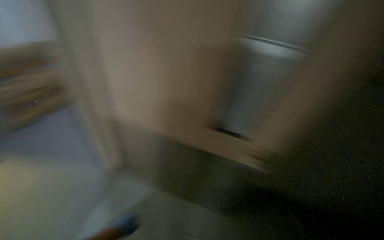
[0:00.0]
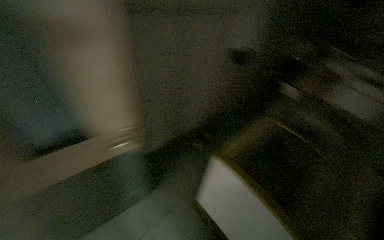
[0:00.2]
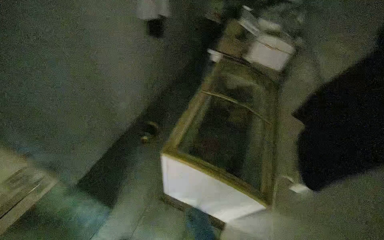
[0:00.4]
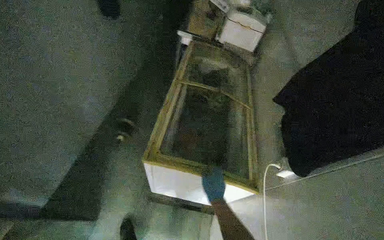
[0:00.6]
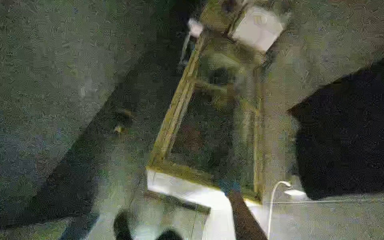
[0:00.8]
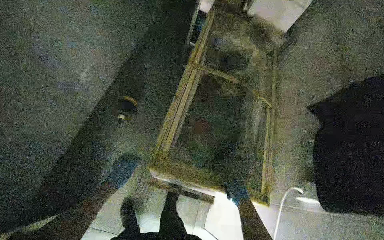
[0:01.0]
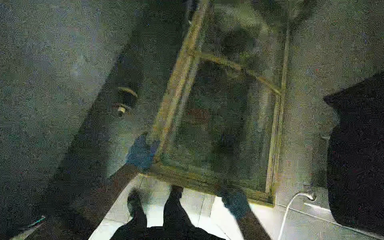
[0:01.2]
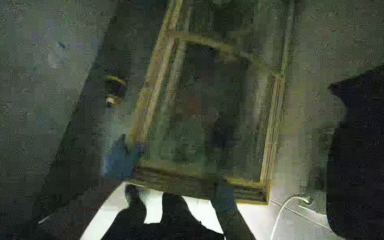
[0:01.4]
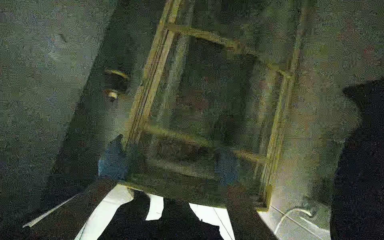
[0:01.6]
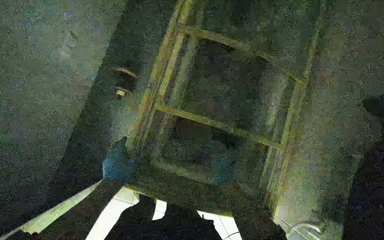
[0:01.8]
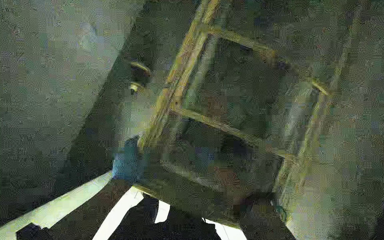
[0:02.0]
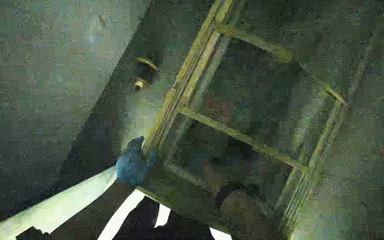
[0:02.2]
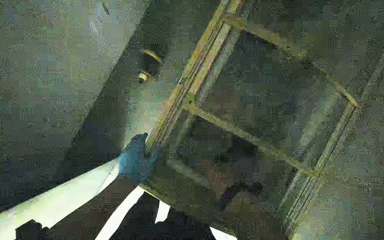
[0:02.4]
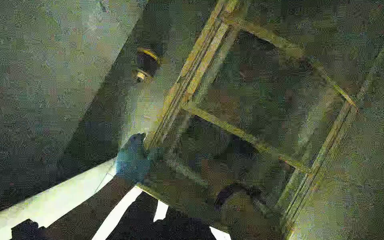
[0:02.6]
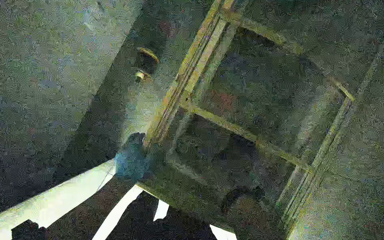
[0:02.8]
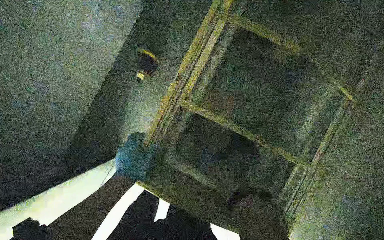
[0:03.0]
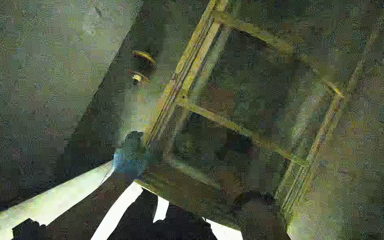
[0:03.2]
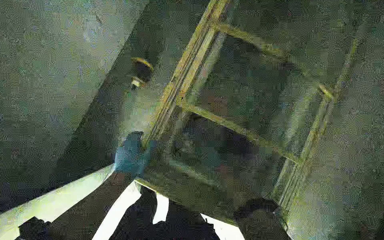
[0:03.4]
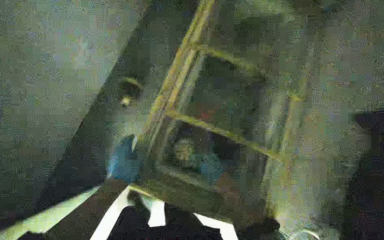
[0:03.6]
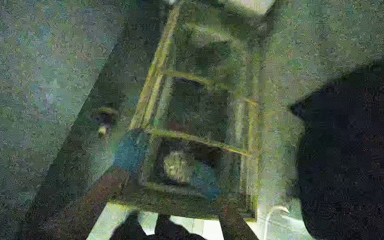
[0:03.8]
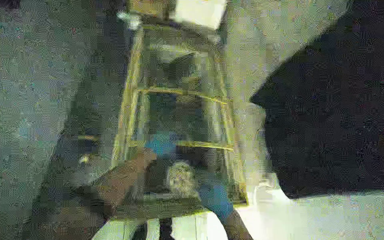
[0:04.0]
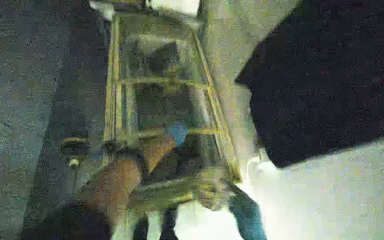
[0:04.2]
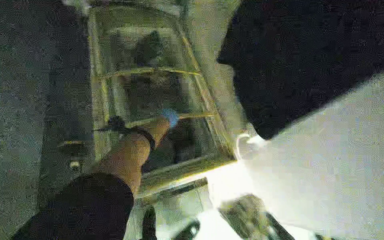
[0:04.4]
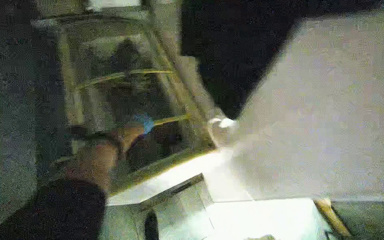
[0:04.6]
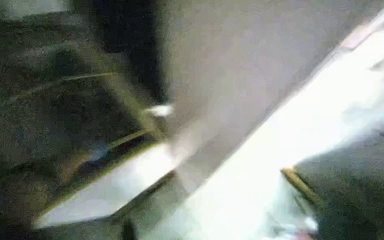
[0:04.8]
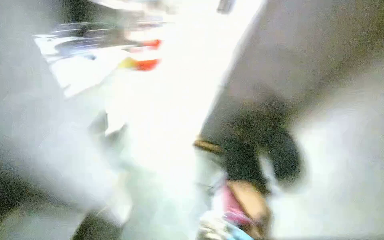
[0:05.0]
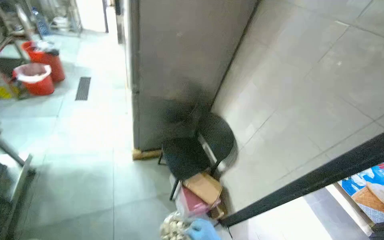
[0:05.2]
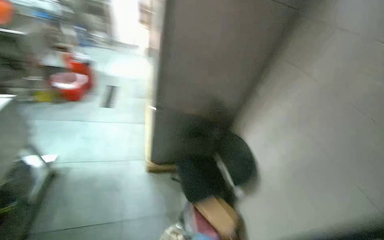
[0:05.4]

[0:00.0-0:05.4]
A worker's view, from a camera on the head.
Job: preparing food.
The whole recording: Emptying dirty water and adding fresh water to stove. The worker empties the dirty water from the dish into the sink, then takes fresh water and adds it to the gas stove.
0:00.0 to 0:01.4: The head travels about 60 cm. The wearer looks roughly 25 degrees further to the right. The camera pitches downward, by some 35 degrees.
0:01.4 to 0:02.8: The right hand swings nearer and farther, roughly 25 cm each way, with 2 reversals.
0:02.8 to 0:04.0: The wearer looks approximately 20 degrees further to the right. The camera pitches upward, by about 15 degrees. The left hand shifts roughly 20 cm farther from the camera. The right hand goes approximately 35 cm nearer to the camera.
0:04.0 to 0:05.4: The scene rotates counterclockwise by roughly 25 degrees.

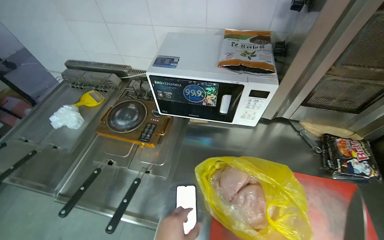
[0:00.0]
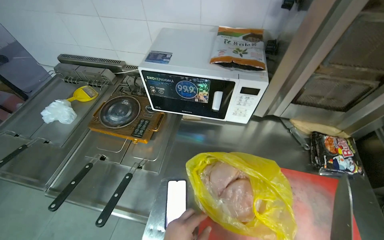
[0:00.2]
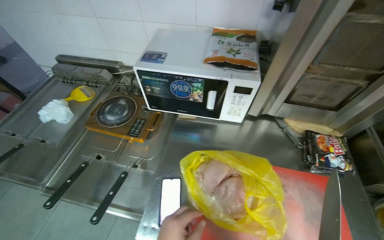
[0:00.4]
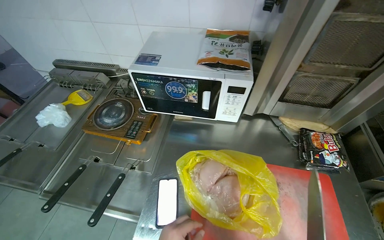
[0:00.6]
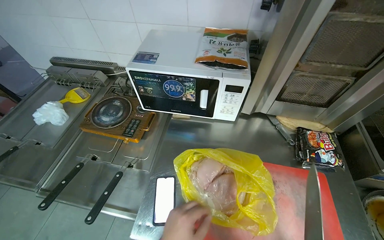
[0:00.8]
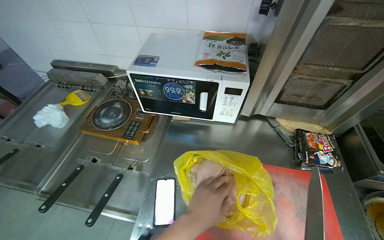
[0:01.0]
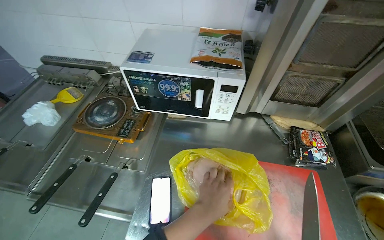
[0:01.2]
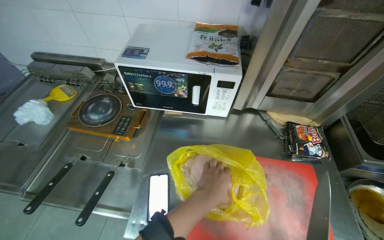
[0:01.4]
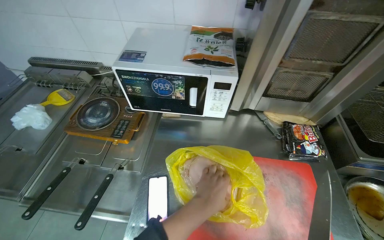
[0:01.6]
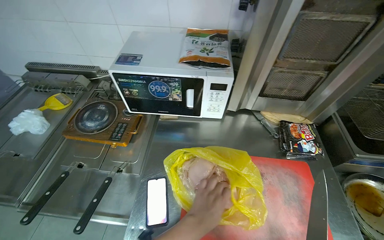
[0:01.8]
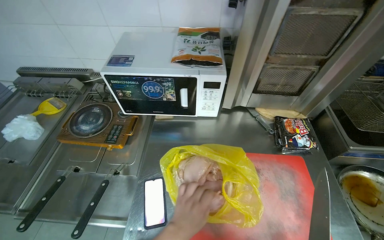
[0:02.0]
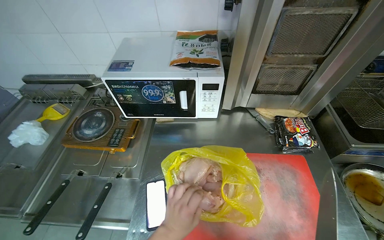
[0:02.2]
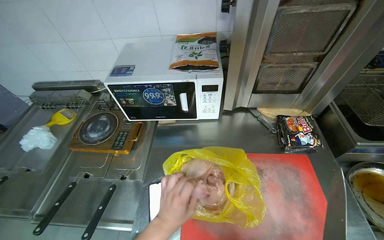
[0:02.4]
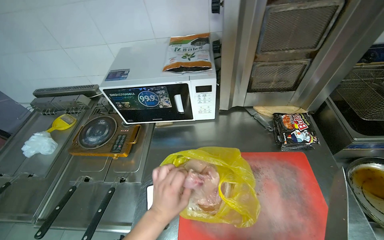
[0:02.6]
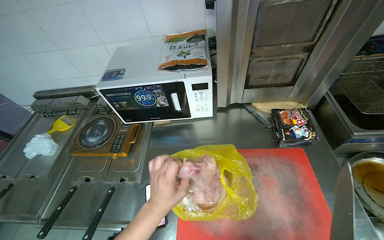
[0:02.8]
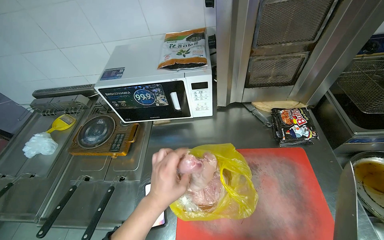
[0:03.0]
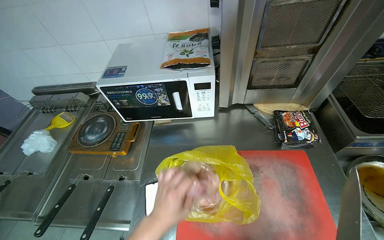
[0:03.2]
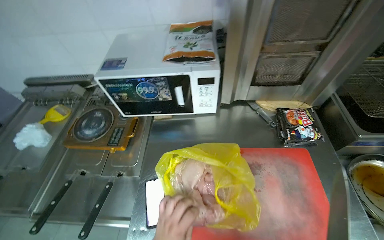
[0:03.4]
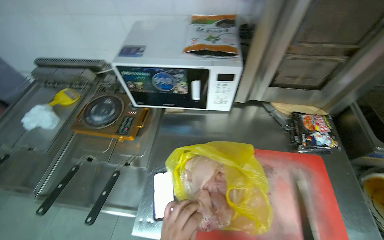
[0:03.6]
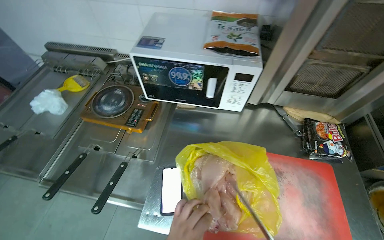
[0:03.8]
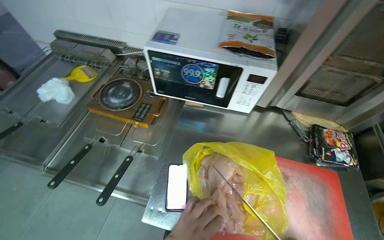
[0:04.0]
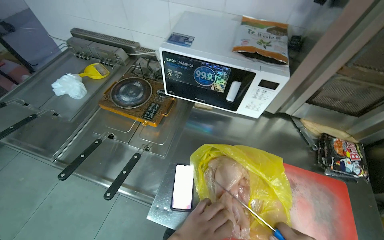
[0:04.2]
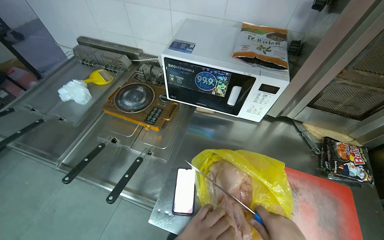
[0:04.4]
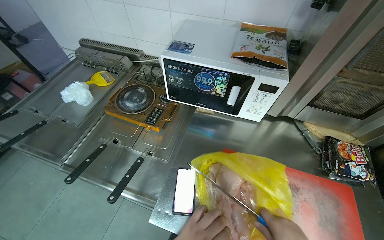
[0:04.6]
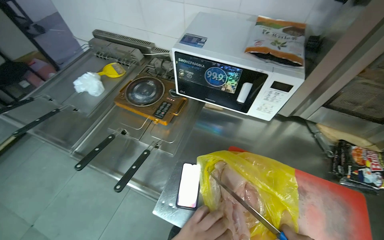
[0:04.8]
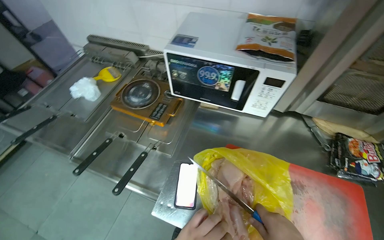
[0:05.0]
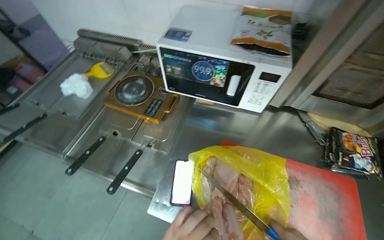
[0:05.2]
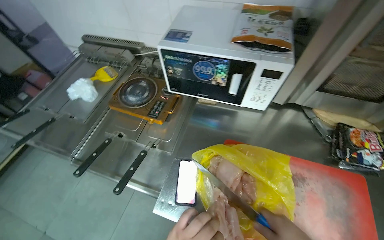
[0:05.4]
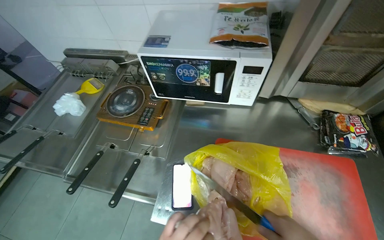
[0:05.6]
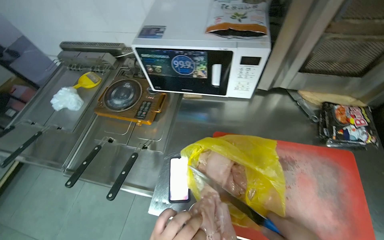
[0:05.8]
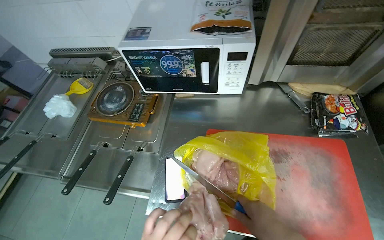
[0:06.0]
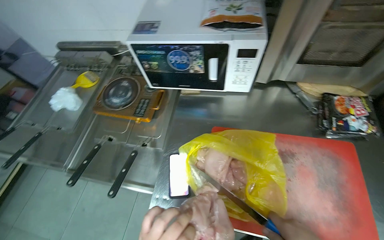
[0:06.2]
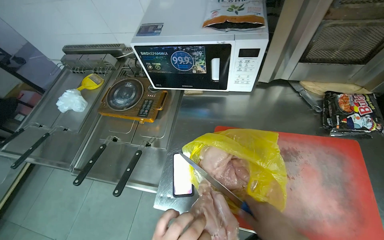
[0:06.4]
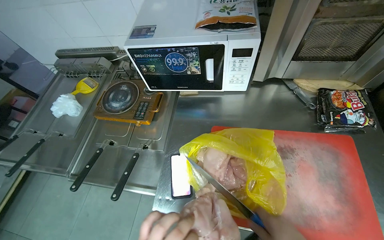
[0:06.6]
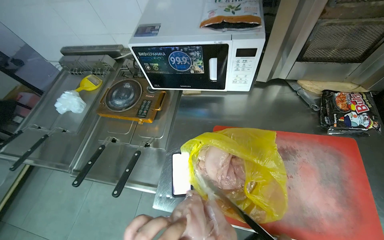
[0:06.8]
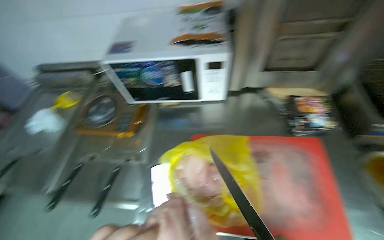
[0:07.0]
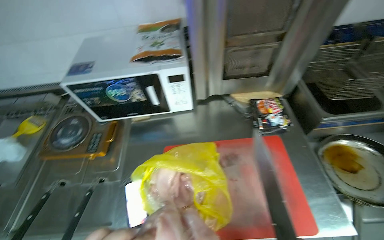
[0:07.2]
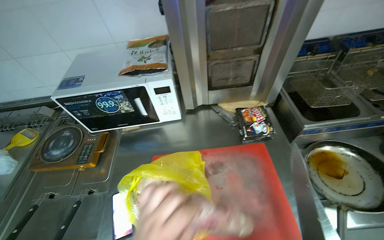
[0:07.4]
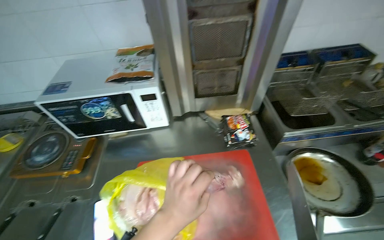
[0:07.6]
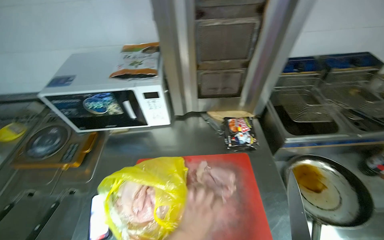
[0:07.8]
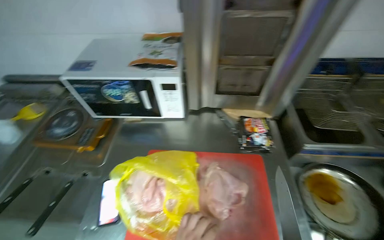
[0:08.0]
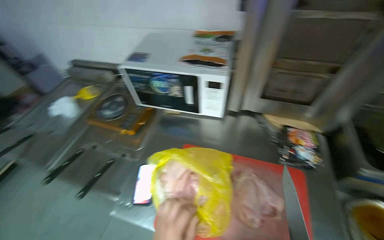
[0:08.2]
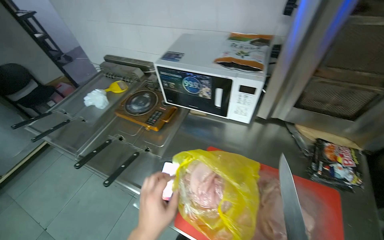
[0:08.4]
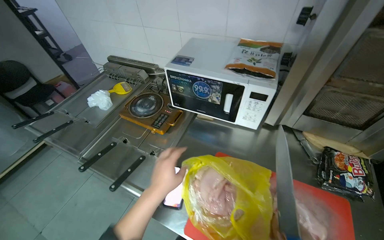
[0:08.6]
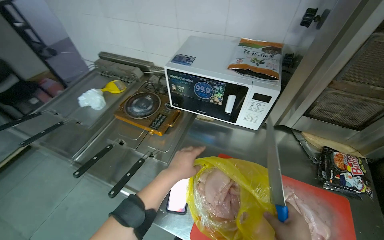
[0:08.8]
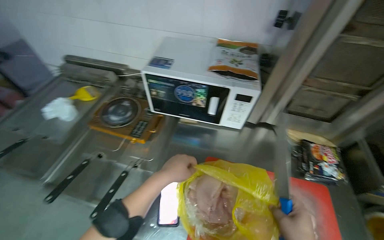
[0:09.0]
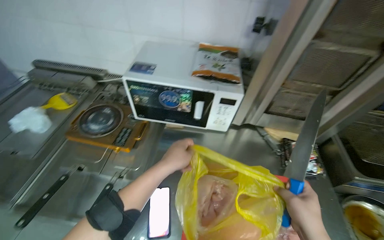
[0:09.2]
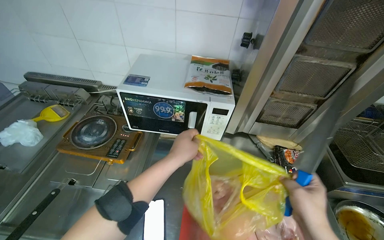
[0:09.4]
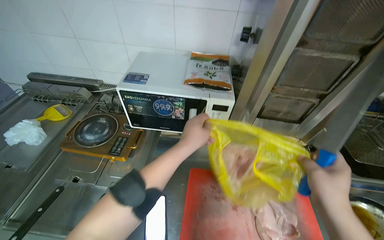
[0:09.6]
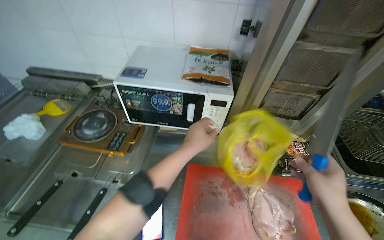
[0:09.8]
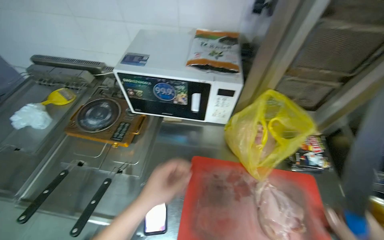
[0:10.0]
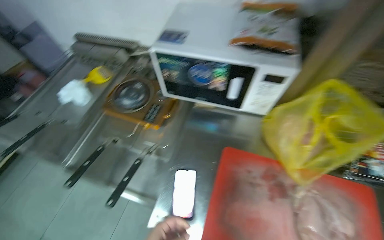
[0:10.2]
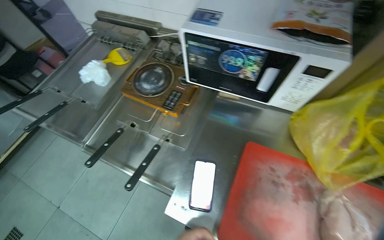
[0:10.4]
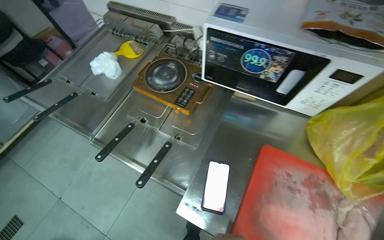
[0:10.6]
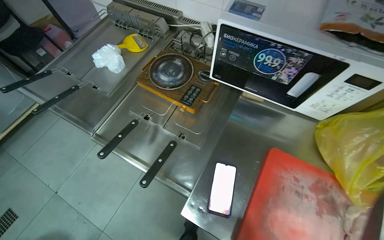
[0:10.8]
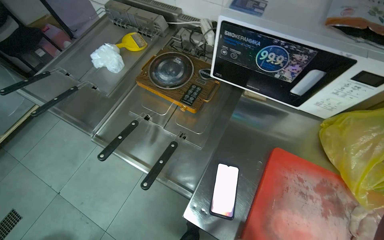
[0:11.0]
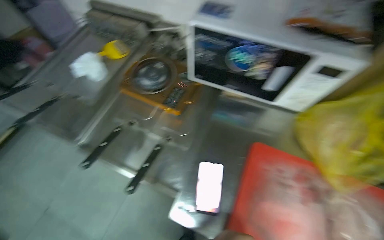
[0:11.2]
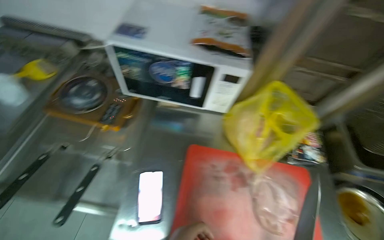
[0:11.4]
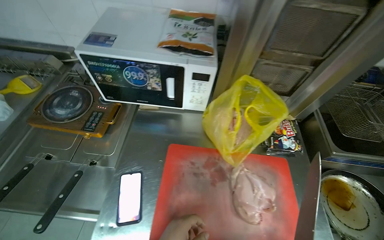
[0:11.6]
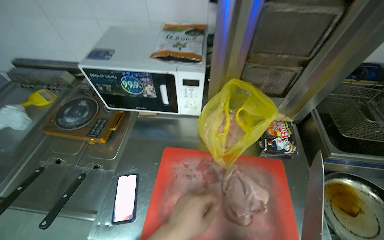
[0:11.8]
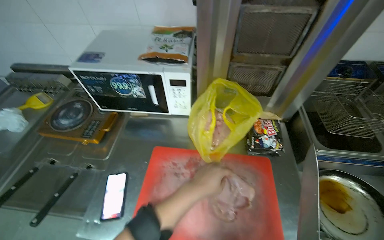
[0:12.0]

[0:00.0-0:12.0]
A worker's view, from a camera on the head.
Job: preparing food.
The whole recording: Cutting chicken on cutting board. The worker removes chicken from a bag and cuts it into pieces on a red cutting board.
0:01.6 to 0:03.0: The left hand travels down the picture and back again, approximately 10 cm each way.
0:06.0 to 0:07.6: The wearer looks approximately 15 degrees further upward.
0:09.0 to 0:10.4: The view tips downward by roughly 15 degrees.
0:10.4 to 0:12.0: The wearer's head swings roughly 20 degrees to the right.

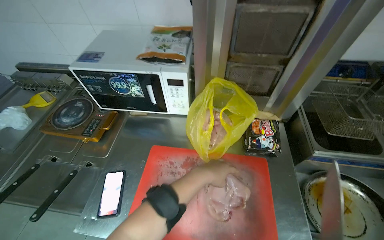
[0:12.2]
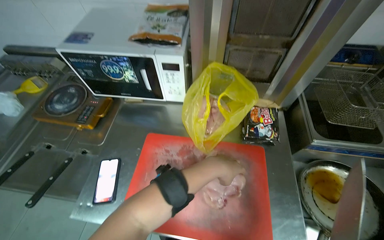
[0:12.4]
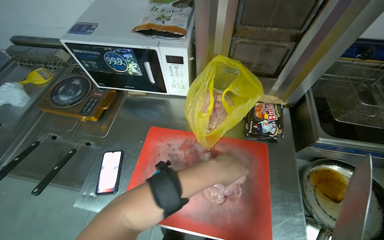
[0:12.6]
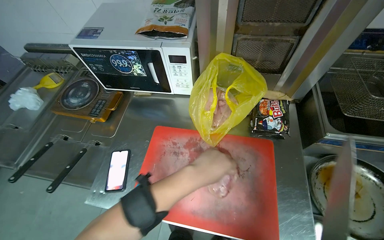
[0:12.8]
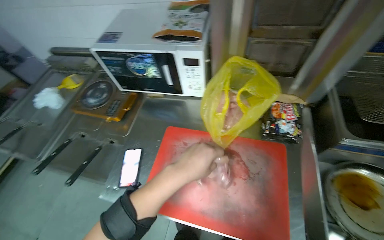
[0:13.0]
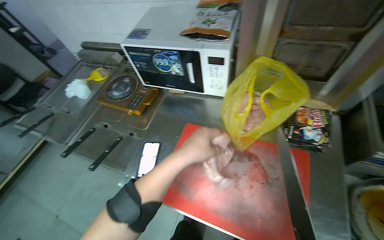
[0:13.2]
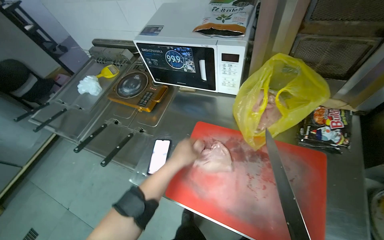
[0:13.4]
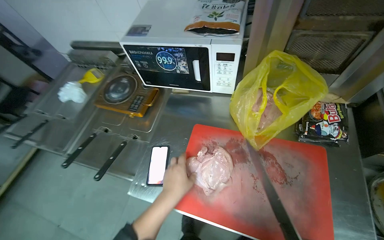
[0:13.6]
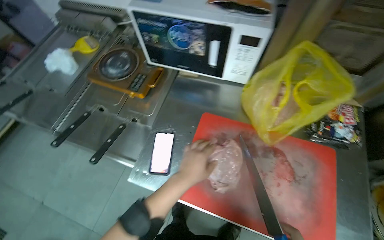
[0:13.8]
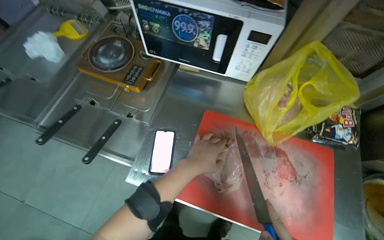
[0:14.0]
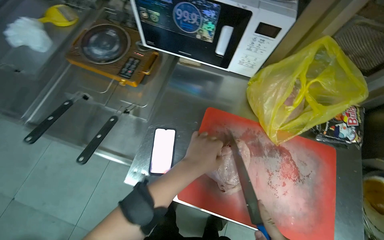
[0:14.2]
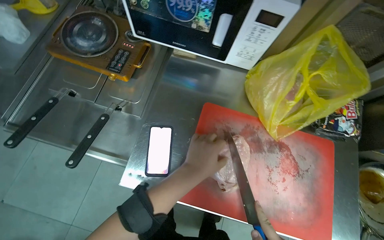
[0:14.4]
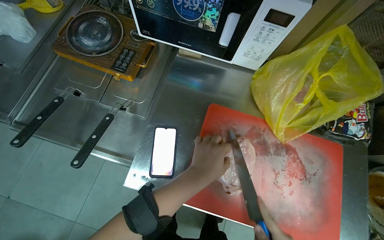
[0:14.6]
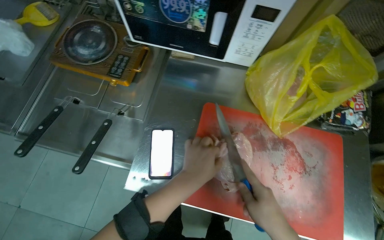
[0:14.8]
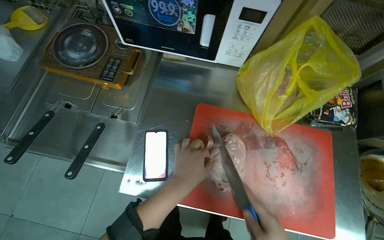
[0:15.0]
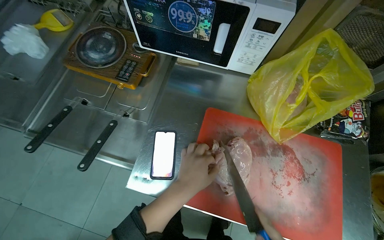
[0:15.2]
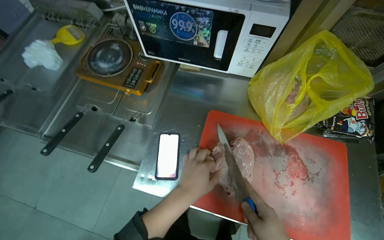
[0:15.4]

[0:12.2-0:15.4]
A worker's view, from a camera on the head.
Job: preparing food.
The whole recording: Cutting chicken on cutting board. The worker removes chicken from a bag and cuts it into pieces on a red cutting board.
0:12.2 to 0:13.8: The view tilts some 15 degrees downward.
